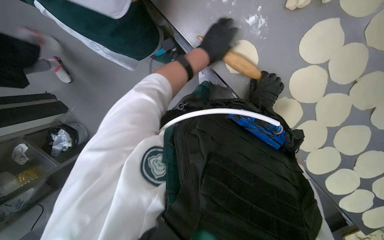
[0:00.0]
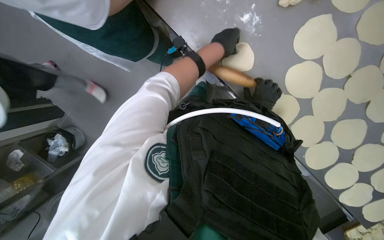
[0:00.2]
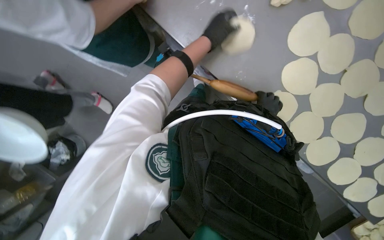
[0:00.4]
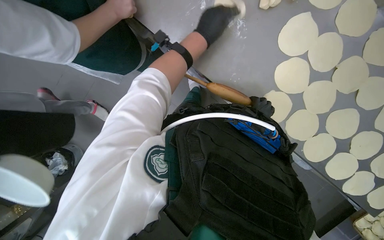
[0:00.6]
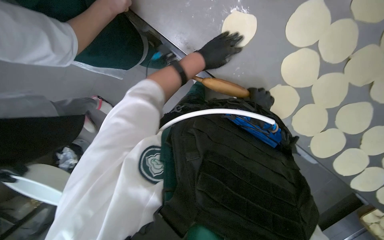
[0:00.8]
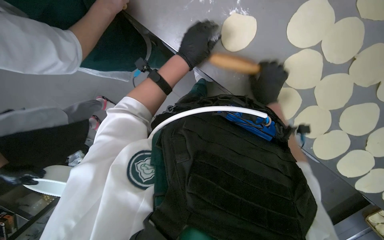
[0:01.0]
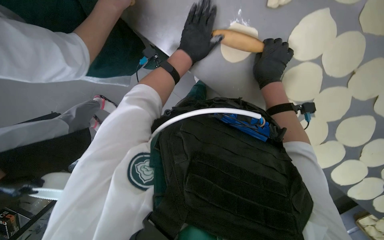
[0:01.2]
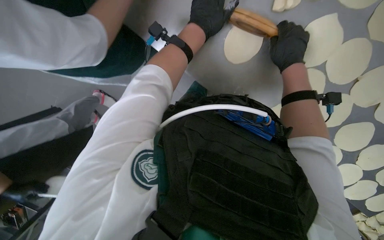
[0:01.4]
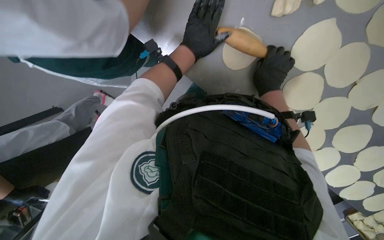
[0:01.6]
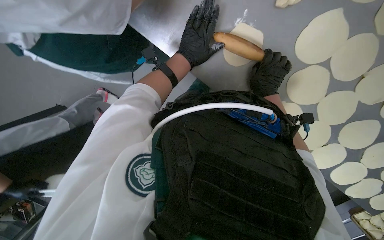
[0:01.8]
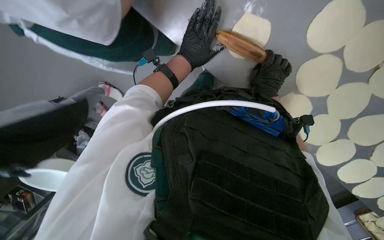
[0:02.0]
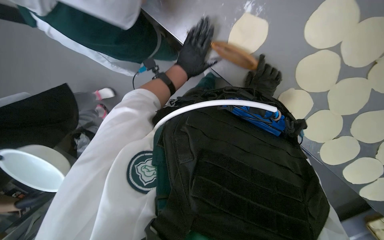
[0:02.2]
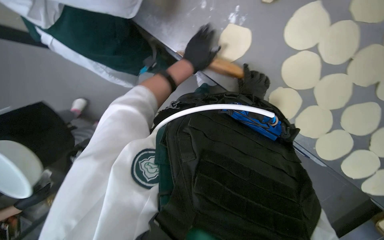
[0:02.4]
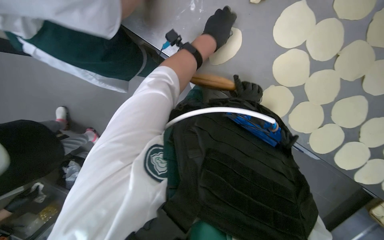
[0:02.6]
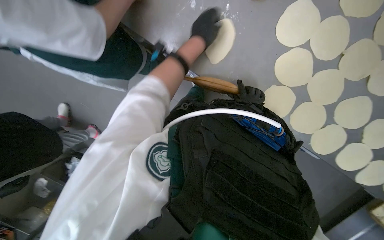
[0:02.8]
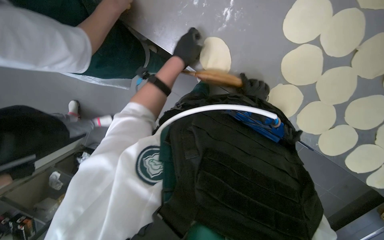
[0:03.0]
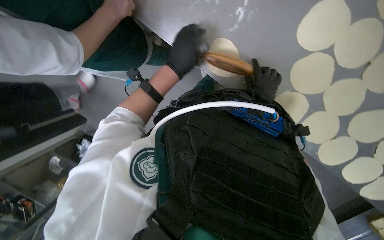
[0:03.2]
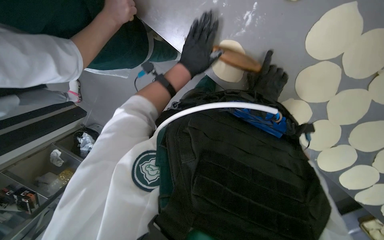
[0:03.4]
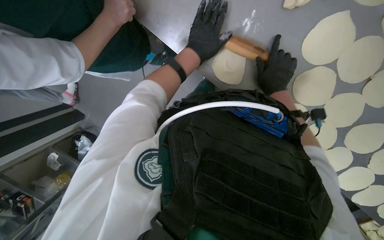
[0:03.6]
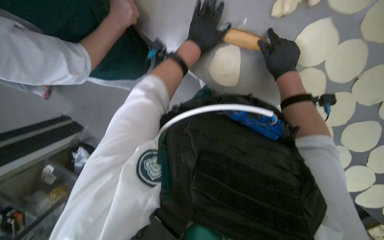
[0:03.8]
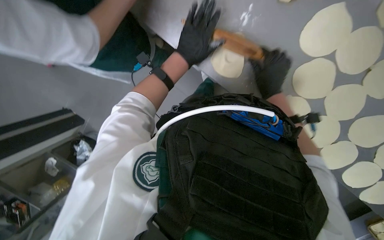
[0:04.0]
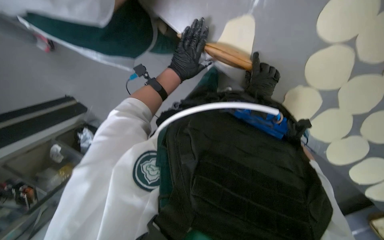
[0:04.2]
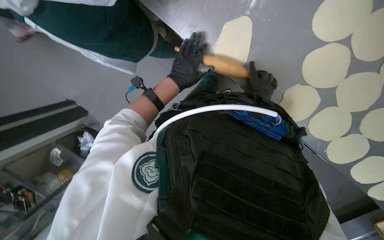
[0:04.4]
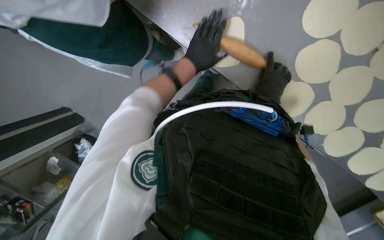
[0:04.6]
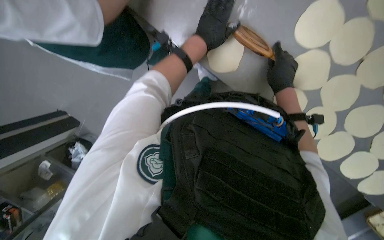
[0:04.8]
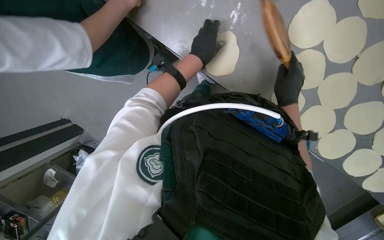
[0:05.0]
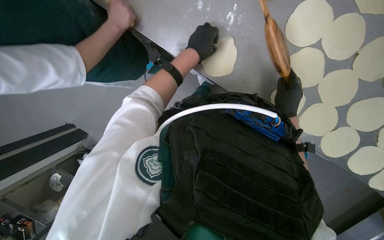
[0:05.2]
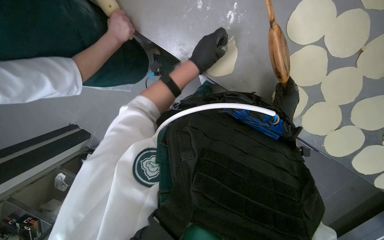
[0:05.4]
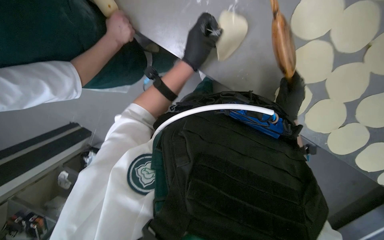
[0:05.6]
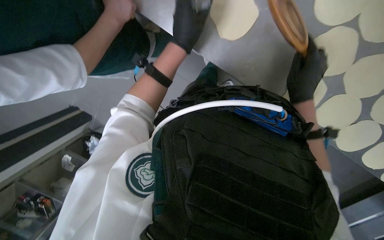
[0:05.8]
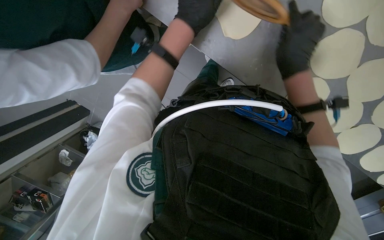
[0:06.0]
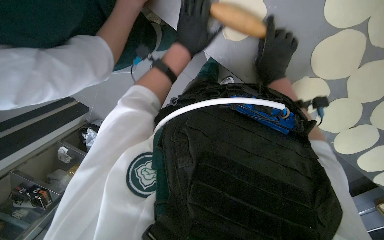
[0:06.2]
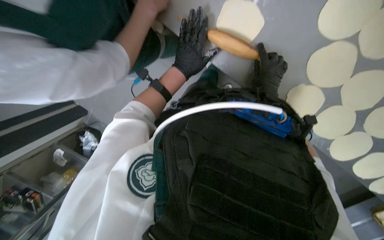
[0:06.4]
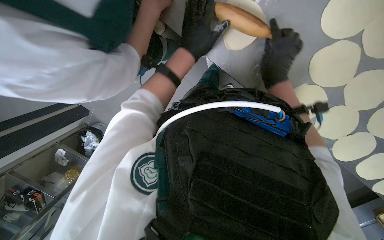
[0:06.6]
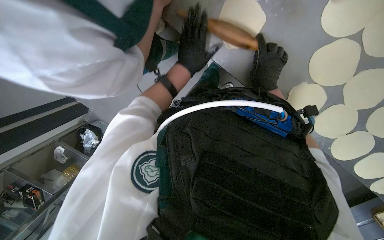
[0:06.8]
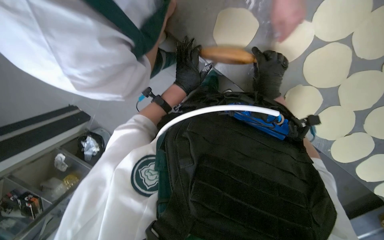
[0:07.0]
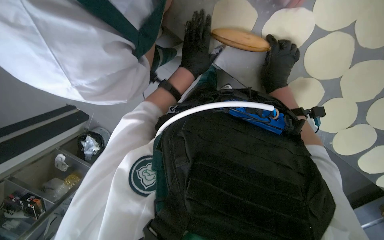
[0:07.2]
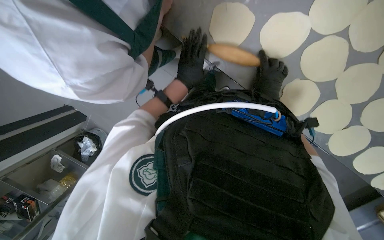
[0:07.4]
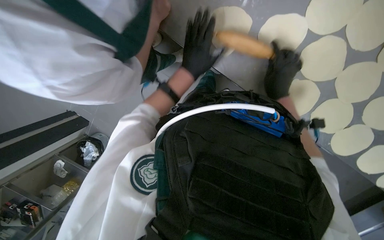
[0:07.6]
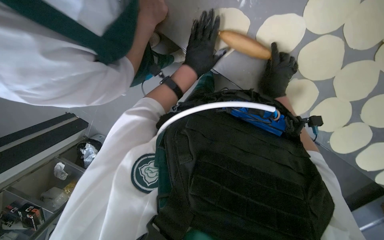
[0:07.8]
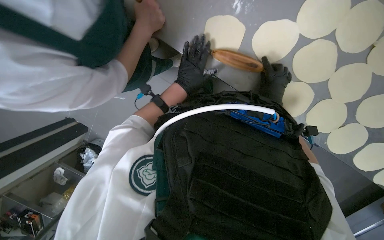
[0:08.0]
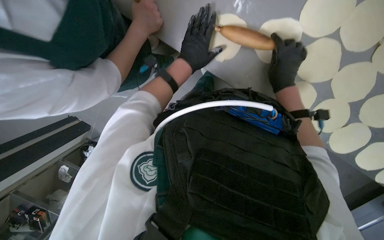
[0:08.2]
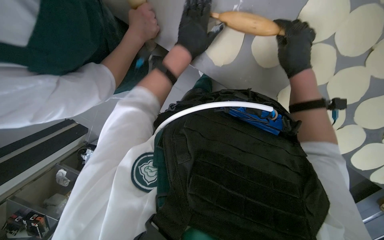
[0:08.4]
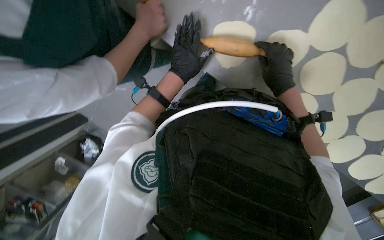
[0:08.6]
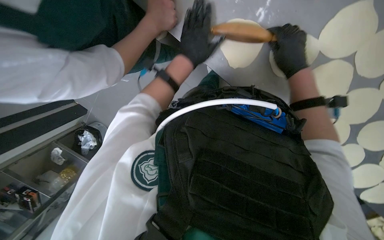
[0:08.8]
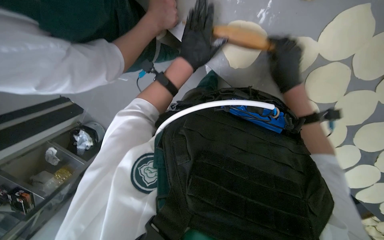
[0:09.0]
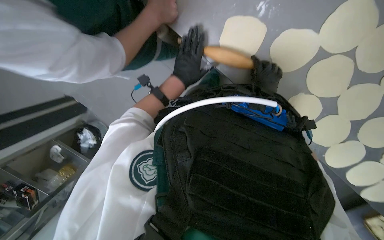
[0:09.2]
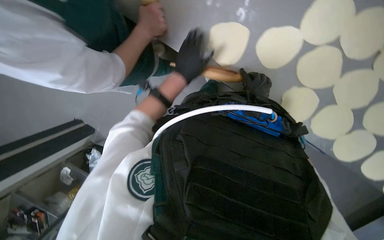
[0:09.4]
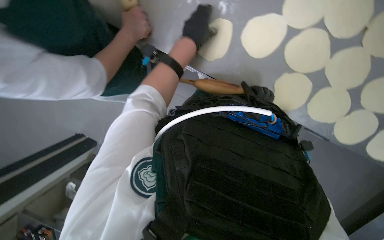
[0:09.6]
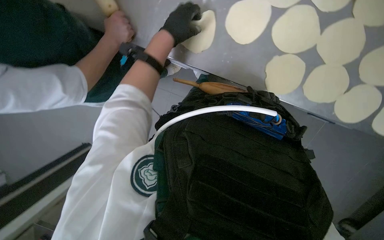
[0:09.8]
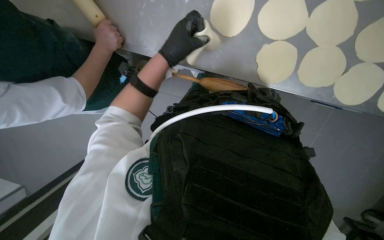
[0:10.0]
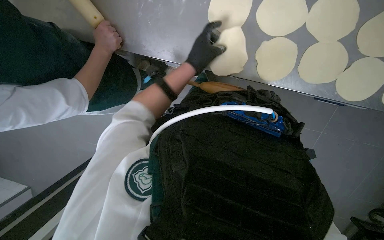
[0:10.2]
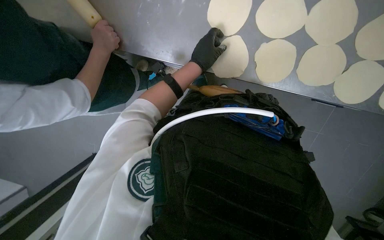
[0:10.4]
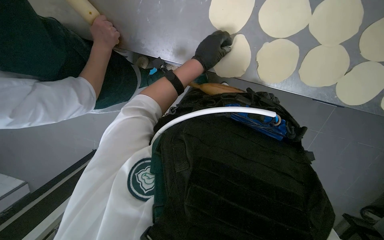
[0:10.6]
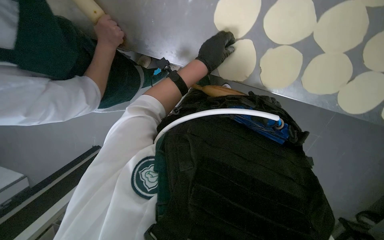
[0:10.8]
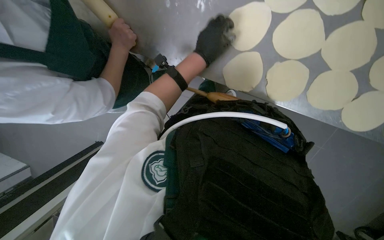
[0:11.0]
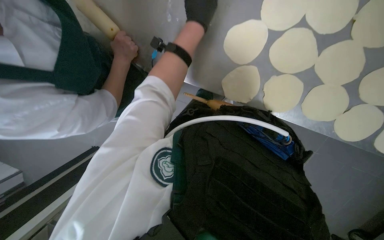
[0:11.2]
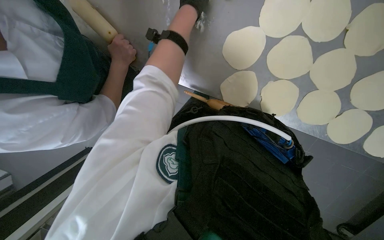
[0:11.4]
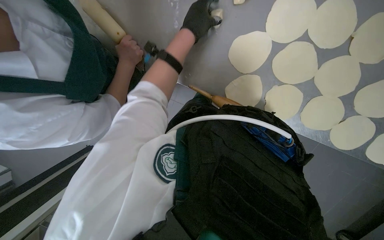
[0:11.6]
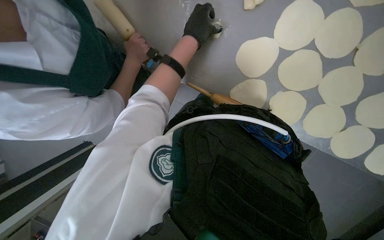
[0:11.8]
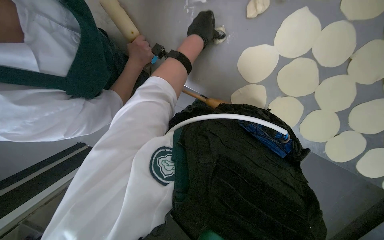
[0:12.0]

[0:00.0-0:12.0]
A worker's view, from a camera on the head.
Job: preparing food.
The whole recording: Flattening dough for dumplings. The worker continues flattening small pieces of dough into circular shapes using a rolling pin.
0:00.0 to 0:01.6: The left hand swings up and down the picture, some 10 cm each way, with 2 reversals.
0:01.6 to 0:03.0: The right hand heads farther from the camera, covering roughly 20 cm.
0:03.0 to 0:04.4: The right hand goes nearer to the camera and returns, approximately 25 cm each way.
0:04.4 to 0:06.0: The right hand is displaced nearer to the camera by about 20 cm; the left hand goes some 15 cm up the picture.
0:06.0 to 0:07.6: The right hand moves nearer and farther over approximately 15 cm, changing direction 2 times.
0:09.0 to 0:10.4: Everything in view rotates some 25 degrees counterclockwise.
0:10.4 to 0:12.0: The left hand moves up the picture, about 10 cm.

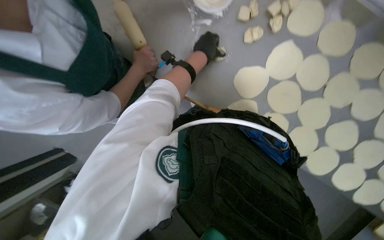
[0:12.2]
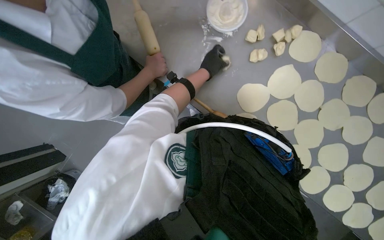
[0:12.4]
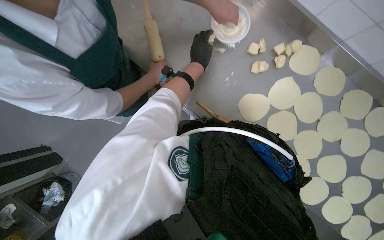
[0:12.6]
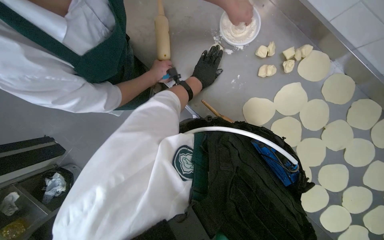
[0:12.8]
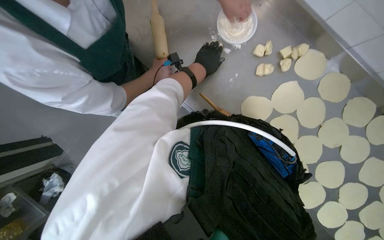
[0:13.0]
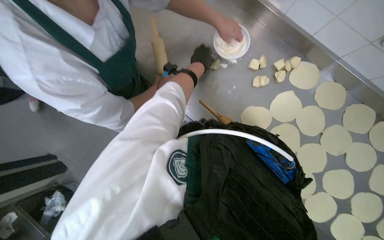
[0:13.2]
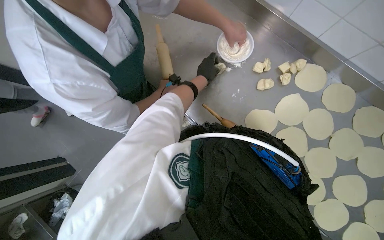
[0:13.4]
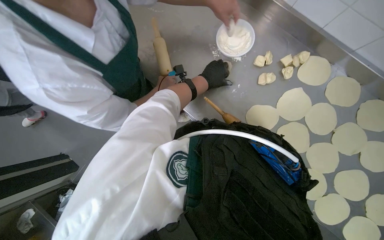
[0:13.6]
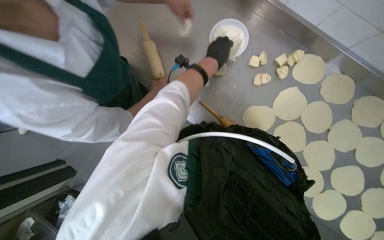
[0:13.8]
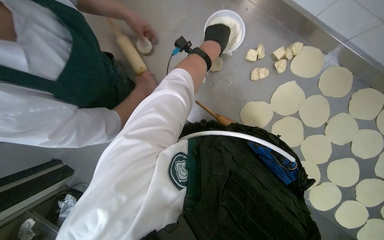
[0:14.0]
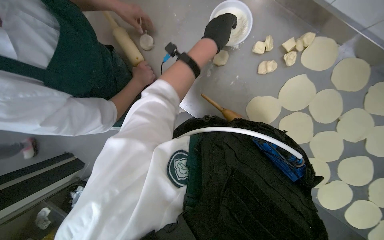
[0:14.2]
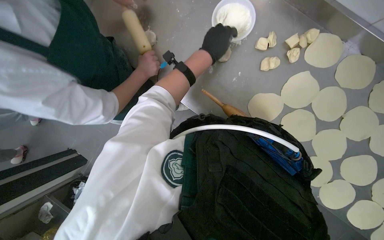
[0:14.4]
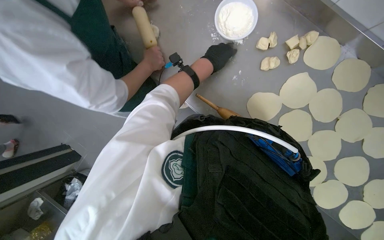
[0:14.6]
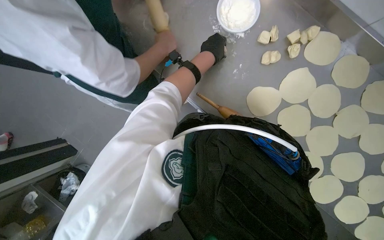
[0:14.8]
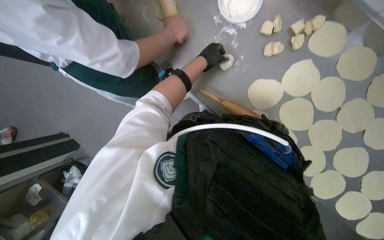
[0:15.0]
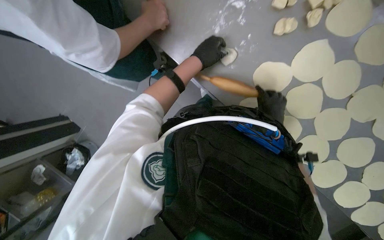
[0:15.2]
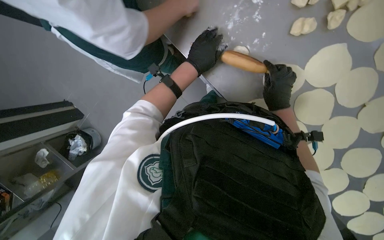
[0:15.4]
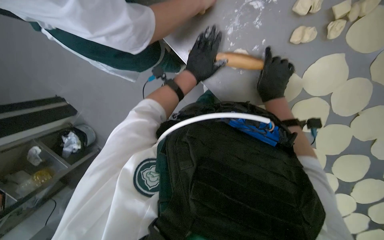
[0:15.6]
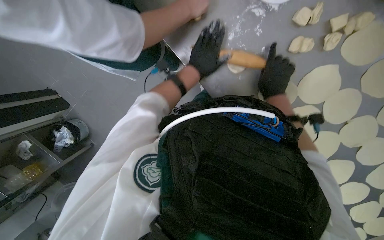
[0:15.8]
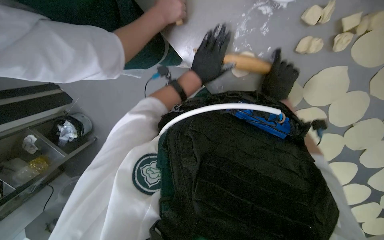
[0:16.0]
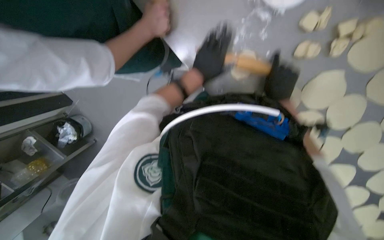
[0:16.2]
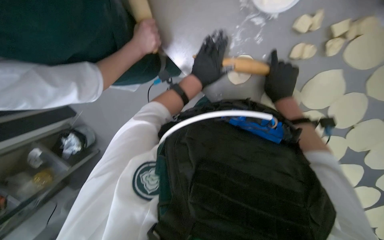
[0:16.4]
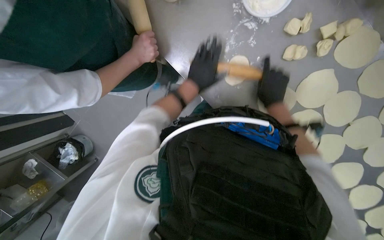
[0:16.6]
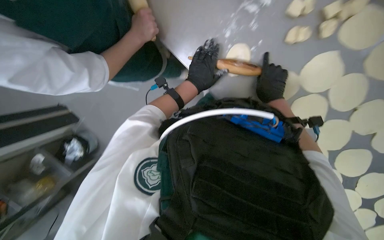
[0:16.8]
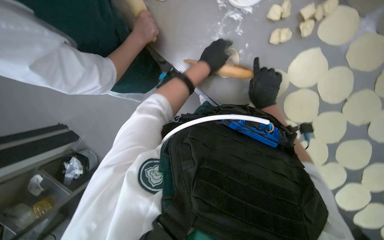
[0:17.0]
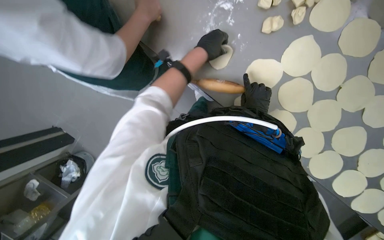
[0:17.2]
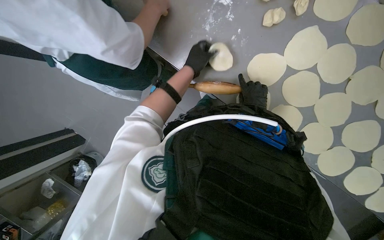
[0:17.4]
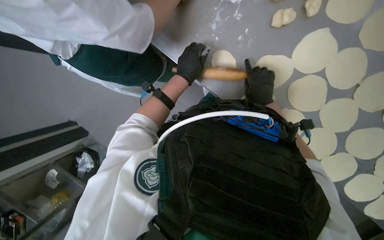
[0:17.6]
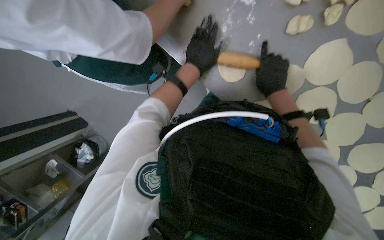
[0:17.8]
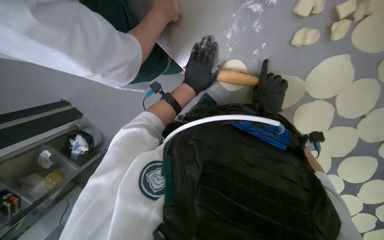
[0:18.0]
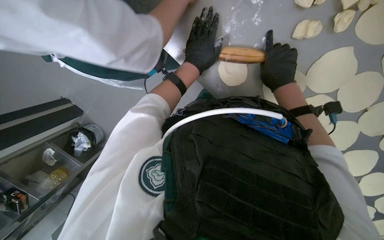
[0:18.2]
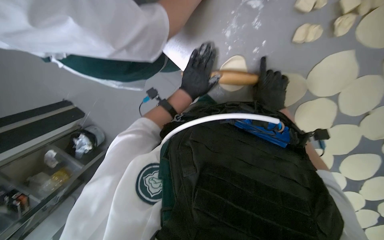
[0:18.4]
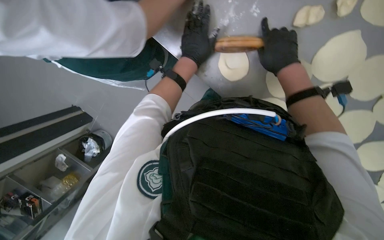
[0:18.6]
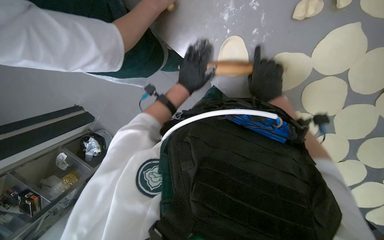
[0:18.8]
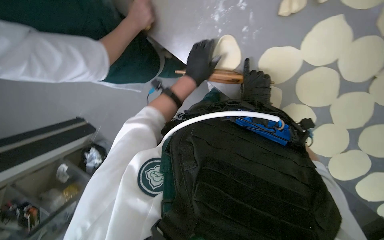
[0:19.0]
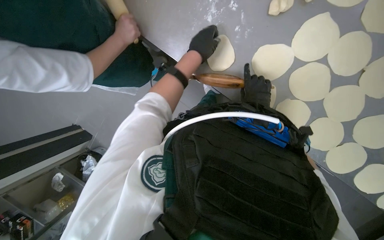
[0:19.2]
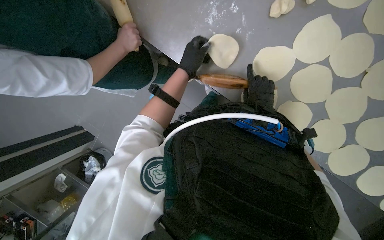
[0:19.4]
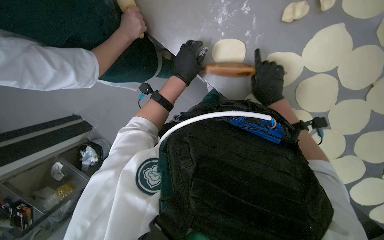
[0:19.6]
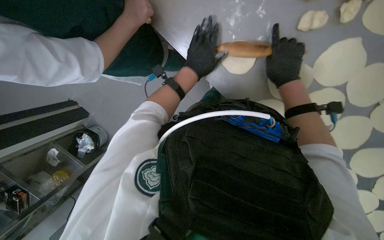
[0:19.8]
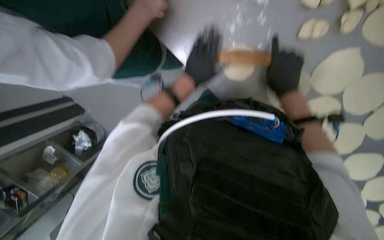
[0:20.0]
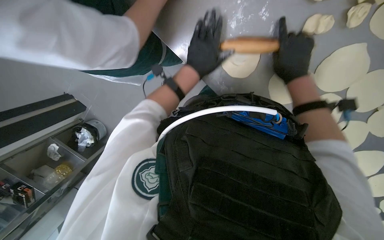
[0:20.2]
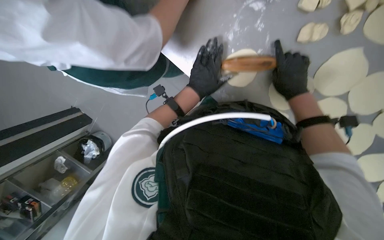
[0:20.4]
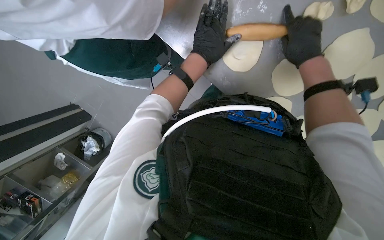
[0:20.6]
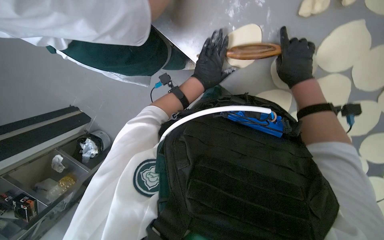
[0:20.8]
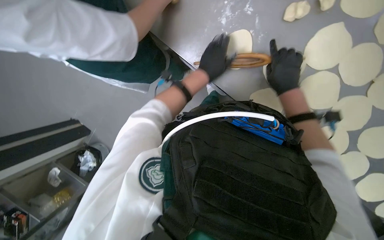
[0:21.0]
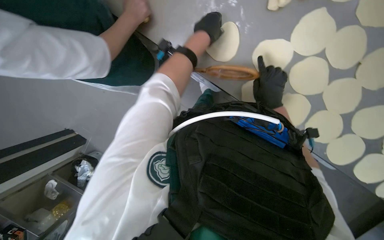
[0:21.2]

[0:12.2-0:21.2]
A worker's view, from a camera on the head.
Job: preparing food.
The whole recording: Flattening dough for dumplings. The worker continues flattening small pieces of dough into circular shapes using a rolling pin.
0:12.2 to 0:13.8: The wearer looks roughly 15 degrees further upward.
0:13.8 to 0:15.2: The wearer looks approximately 20 degrees further downward.
0:15.2 to 0:16.6: The right hand shifts approximately 15 cm up the picture.
0:18.2 to 0:19.8: The right hand swings nearer and farther, some 10 cm each way, with 3 reversals.
0:19.8 to 0:21.2: The right hand heads down the picture, covering roughly 10 cm; the left hand shifts roughly 10 cm up the picture.
